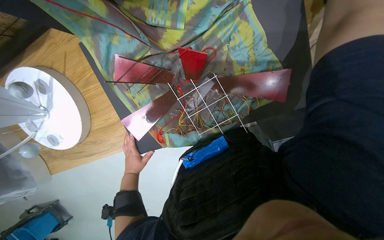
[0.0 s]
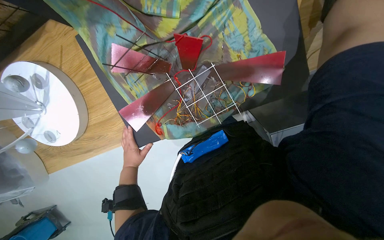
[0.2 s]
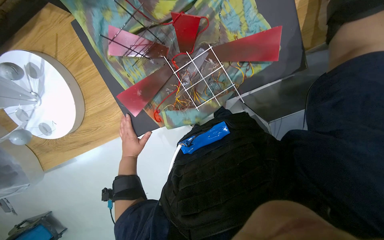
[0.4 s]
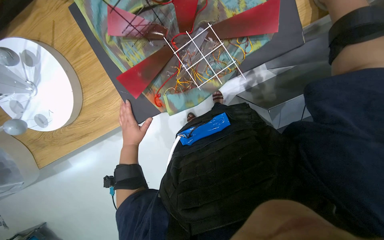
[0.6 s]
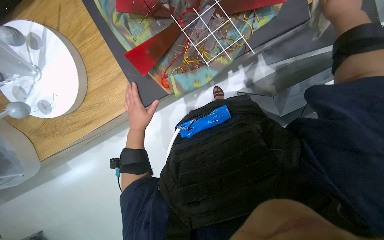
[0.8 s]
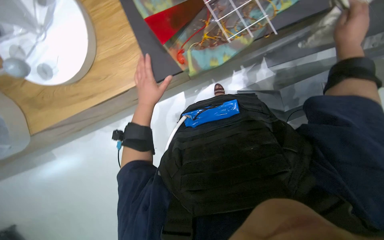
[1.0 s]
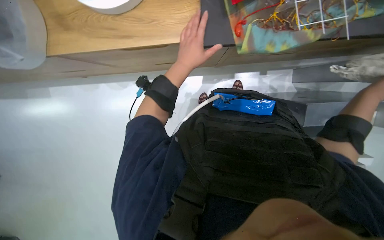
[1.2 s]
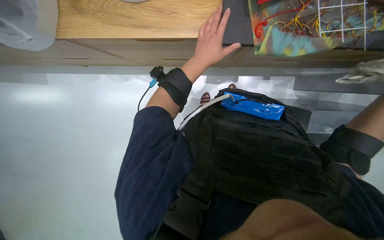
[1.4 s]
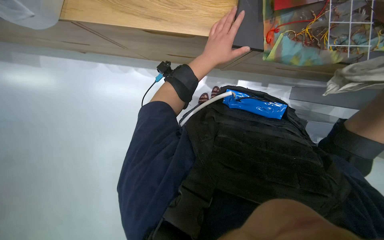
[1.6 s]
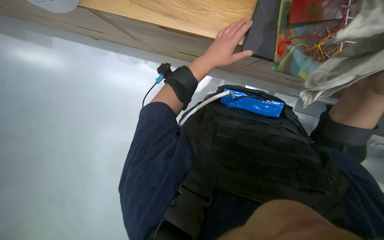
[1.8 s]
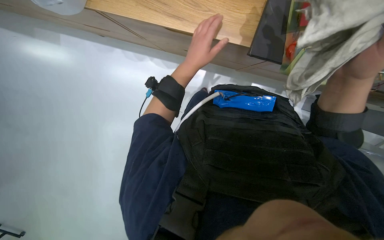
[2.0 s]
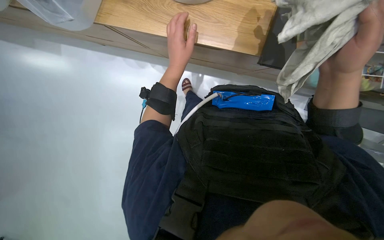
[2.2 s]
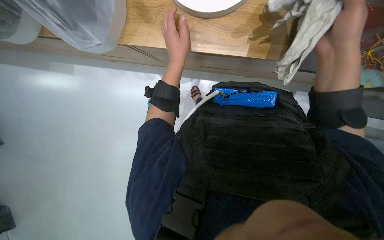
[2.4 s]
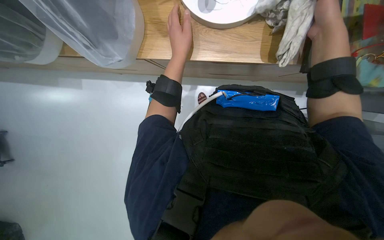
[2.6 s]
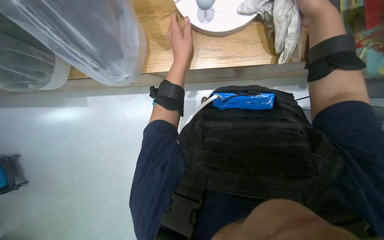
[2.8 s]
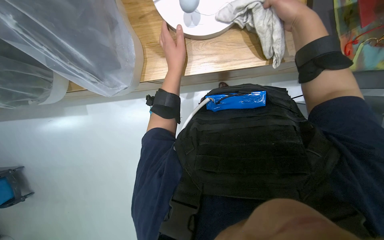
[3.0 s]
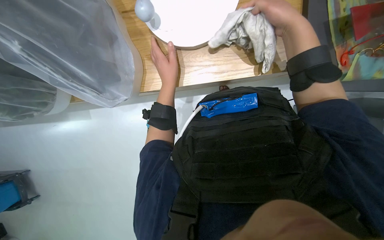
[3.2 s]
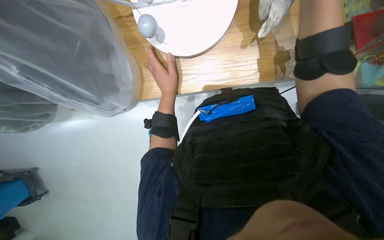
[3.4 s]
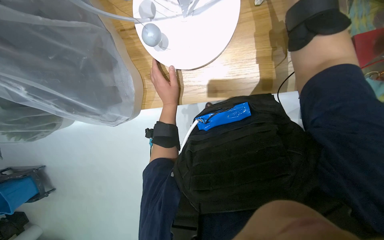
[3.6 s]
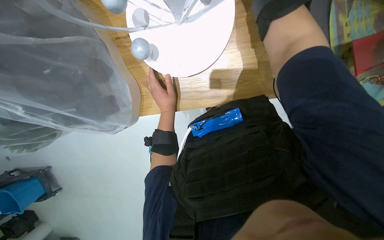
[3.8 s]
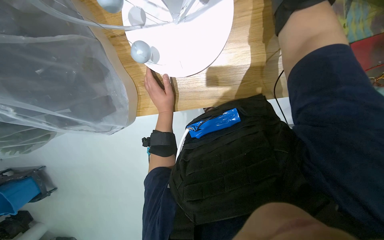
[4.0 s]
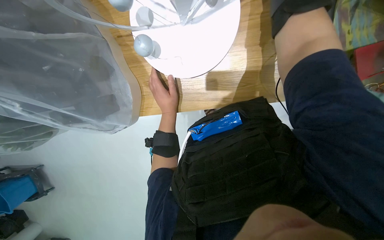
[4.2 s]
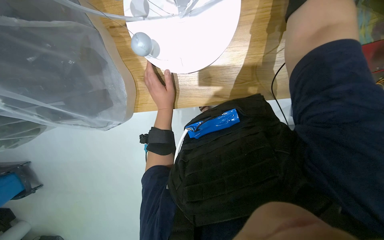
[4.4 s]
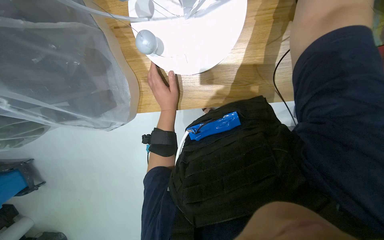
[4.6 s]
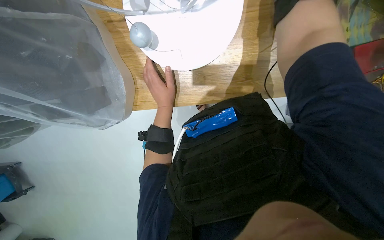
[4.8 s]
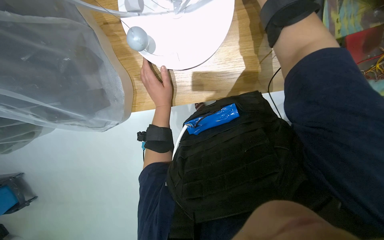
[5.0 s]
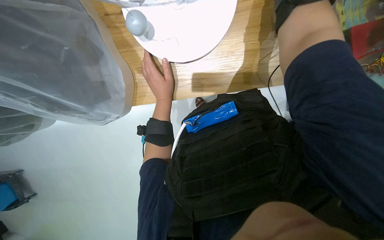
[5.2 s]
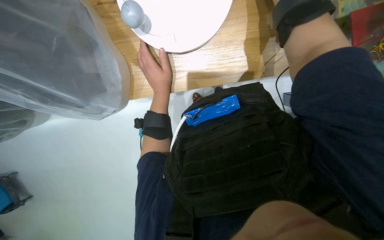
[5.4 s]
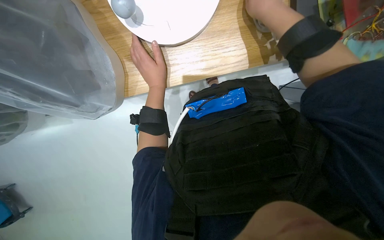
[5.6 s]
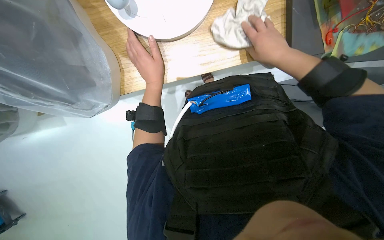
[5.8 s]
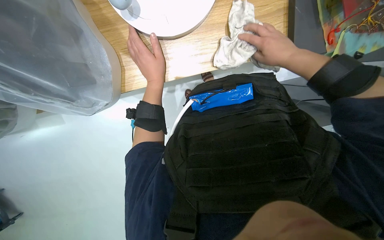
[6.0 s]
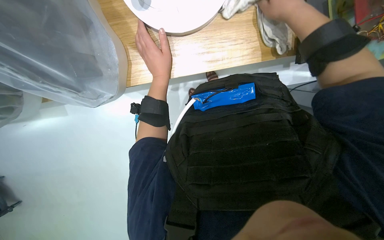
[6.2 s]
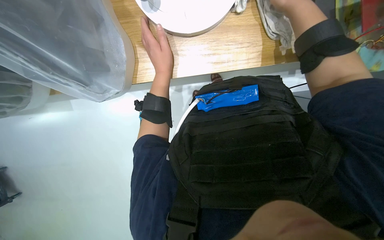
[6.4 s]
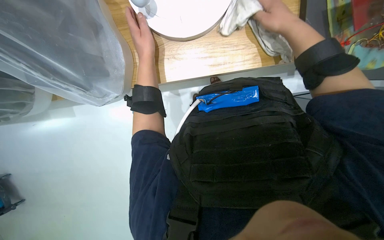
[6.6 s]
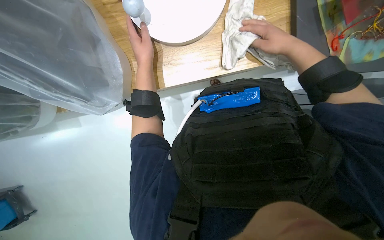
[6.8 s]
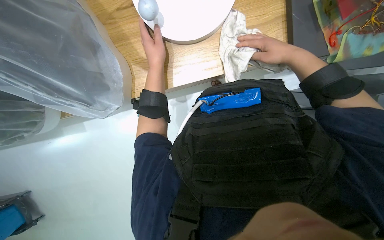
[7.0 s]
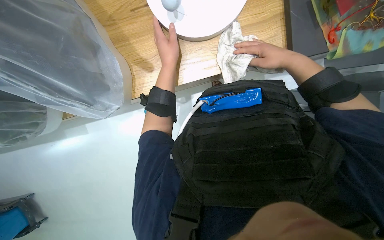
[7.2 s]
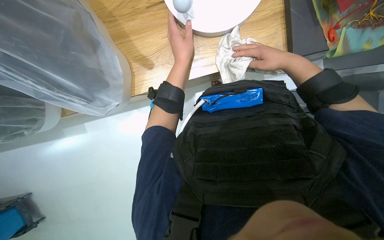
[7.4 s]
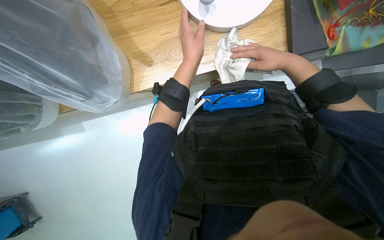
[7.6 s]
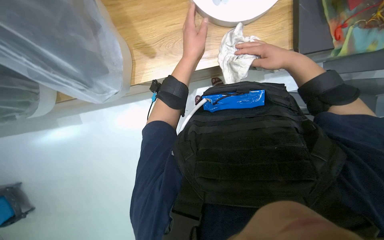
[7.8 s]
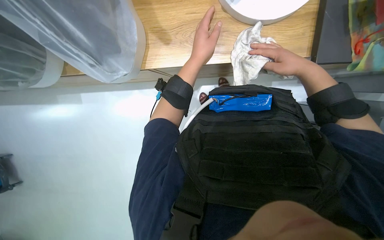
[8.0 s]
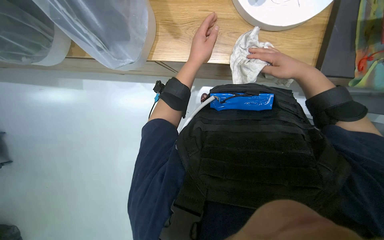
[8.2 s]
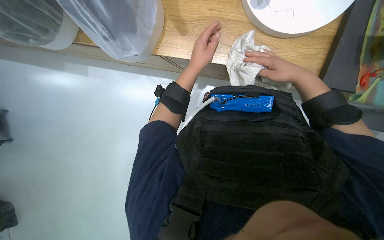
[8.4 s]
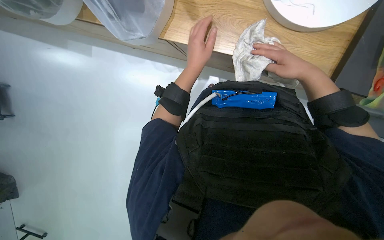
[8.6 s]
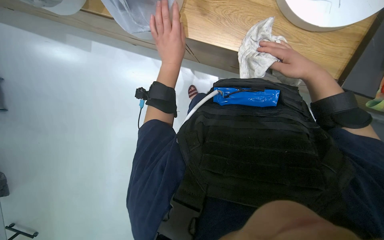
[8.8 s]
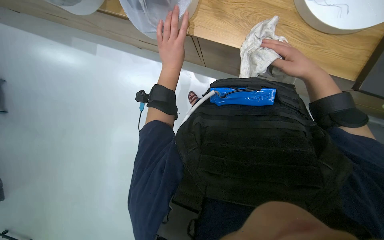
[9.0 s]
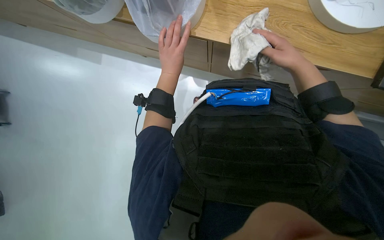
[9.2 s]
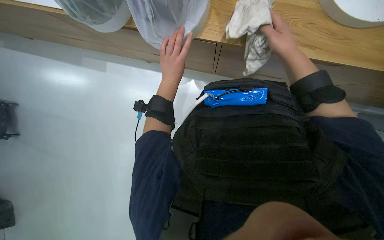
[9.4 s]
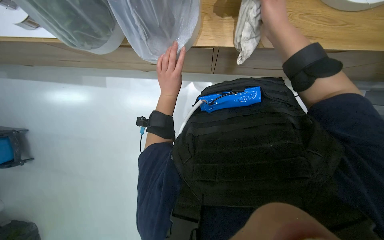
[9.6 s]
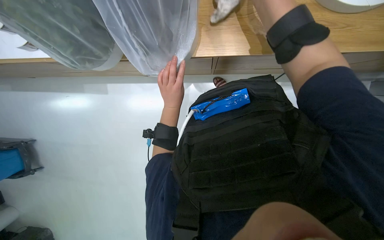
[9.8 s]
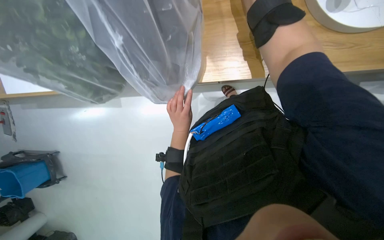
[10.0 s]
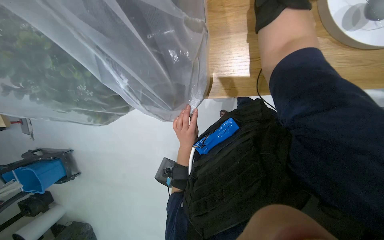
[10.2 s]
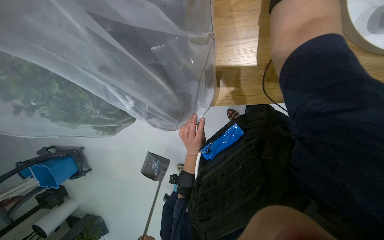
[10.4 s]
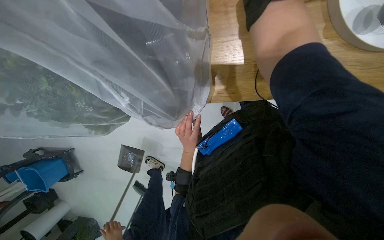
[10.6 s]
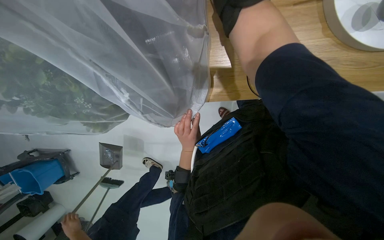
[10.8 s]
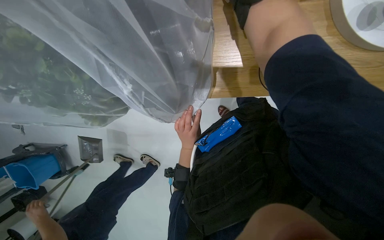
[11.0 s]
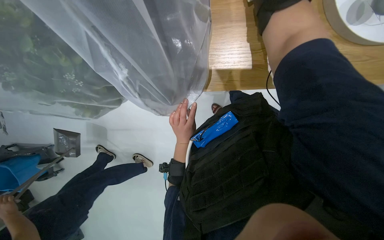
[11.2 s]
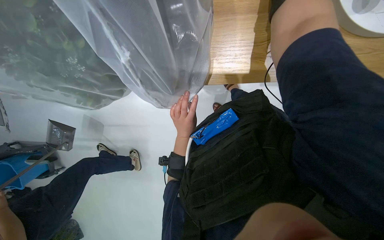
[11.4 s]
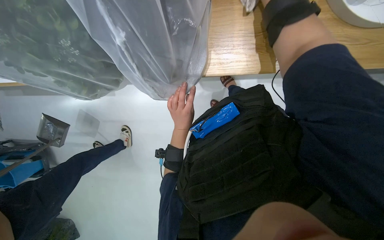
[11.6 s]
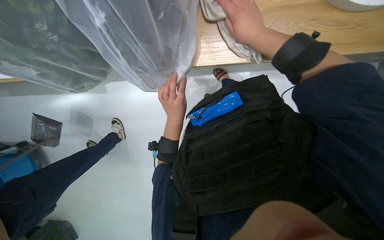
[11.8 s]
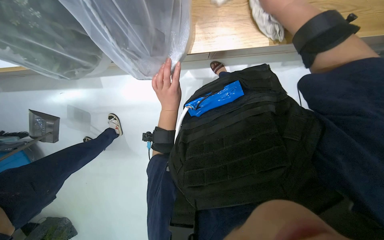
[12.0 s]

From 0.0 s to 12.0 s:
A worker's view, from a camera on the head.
Job: wiping surfaces.
The whole recording: Cleaning building model. The worker wipes the building model with a cloth, repositioning it to clean different sides.
From 0.0 s to 1.6 s: The wearer moves some 50 cm. Everything in view rotates about 25 degrees clockwise.
From 6.0 s to 7.6 s: The right hand travels nearer to the camera and back again, approximately 10 cm each way.
From 7.6 s to 9.0 s: The scene turns approximately 30 degrees clockwise in the picture. The left hand goes roughly 20 cm to the left and farther from the camera.
From 9.0 s to 10.4 s: The left hand goes approximately 20 cm down the picture.

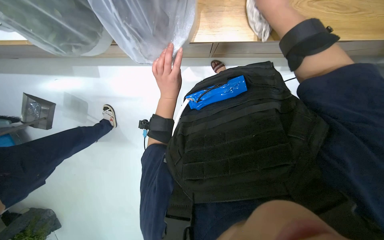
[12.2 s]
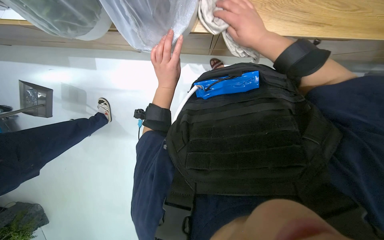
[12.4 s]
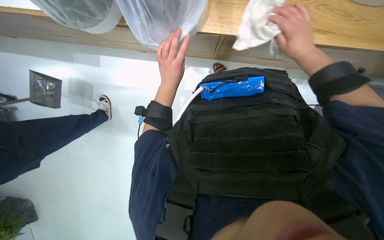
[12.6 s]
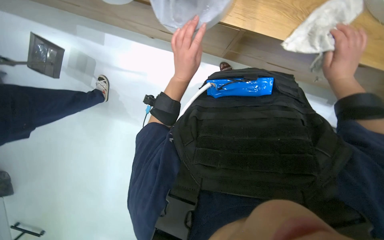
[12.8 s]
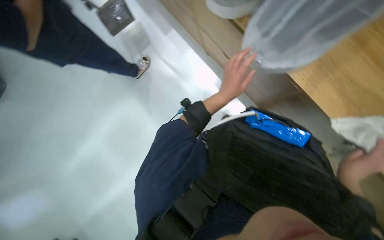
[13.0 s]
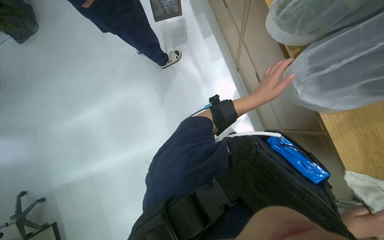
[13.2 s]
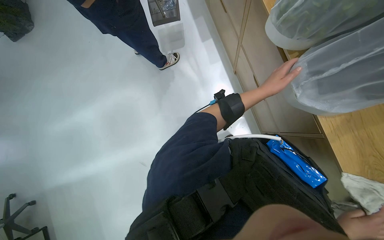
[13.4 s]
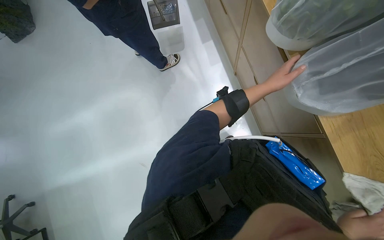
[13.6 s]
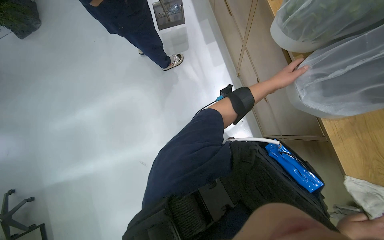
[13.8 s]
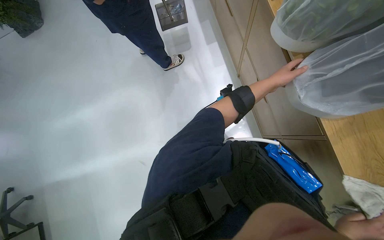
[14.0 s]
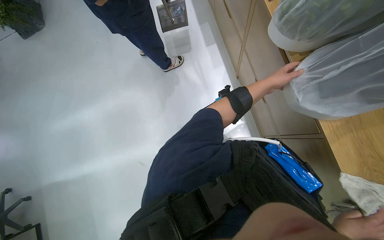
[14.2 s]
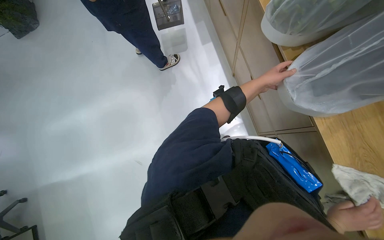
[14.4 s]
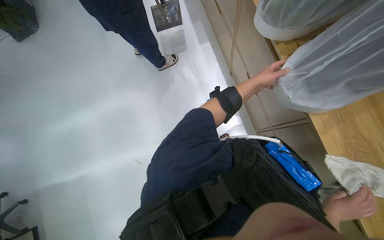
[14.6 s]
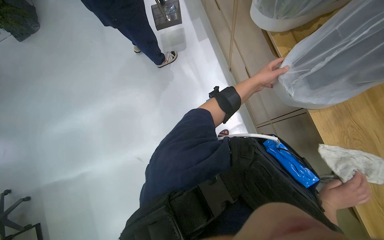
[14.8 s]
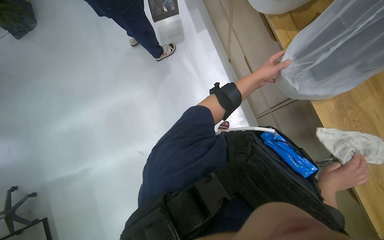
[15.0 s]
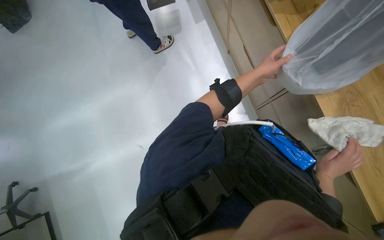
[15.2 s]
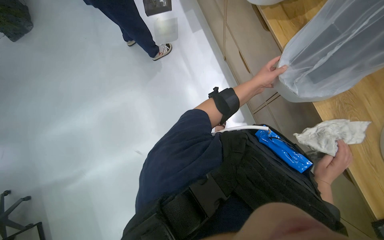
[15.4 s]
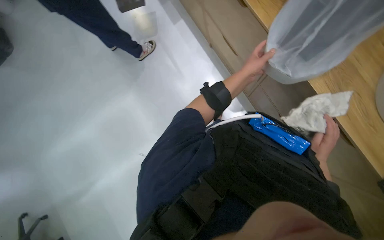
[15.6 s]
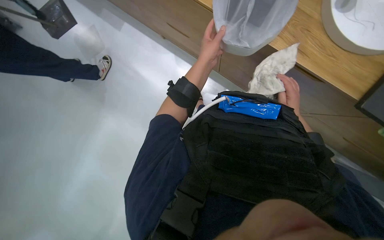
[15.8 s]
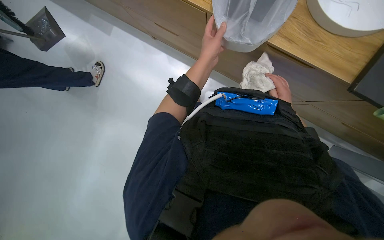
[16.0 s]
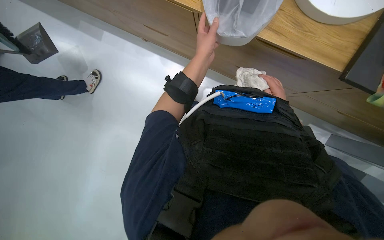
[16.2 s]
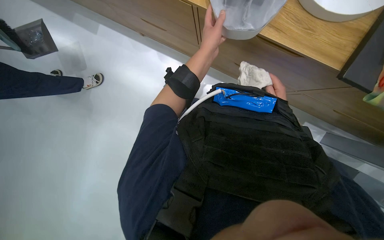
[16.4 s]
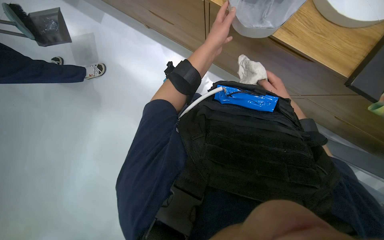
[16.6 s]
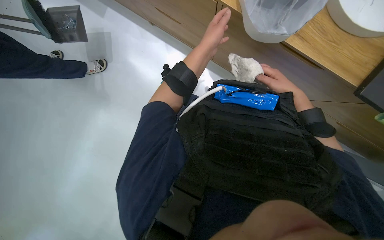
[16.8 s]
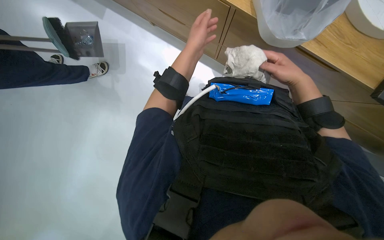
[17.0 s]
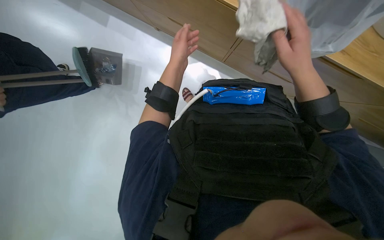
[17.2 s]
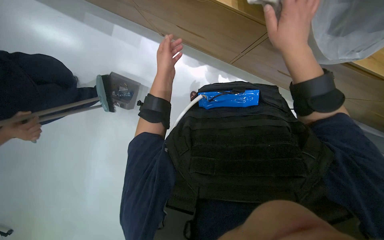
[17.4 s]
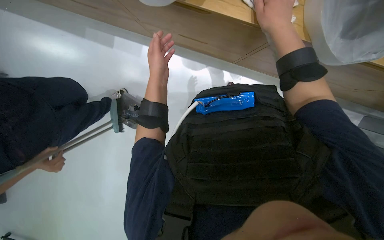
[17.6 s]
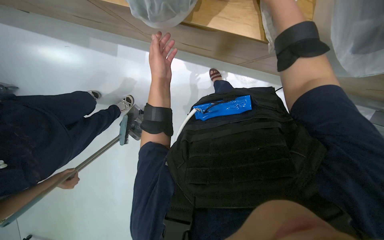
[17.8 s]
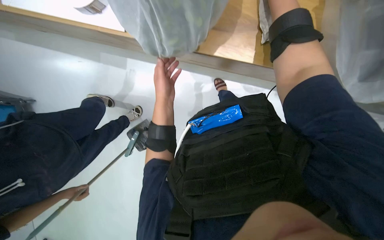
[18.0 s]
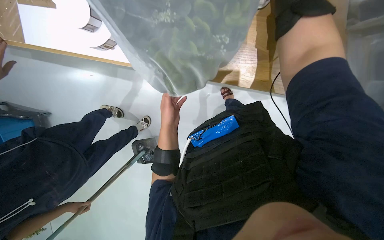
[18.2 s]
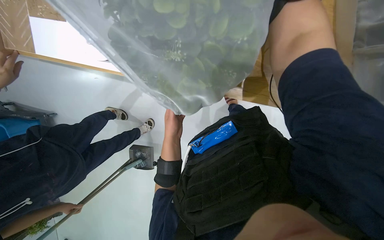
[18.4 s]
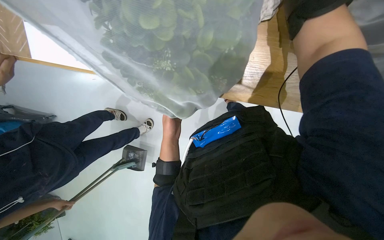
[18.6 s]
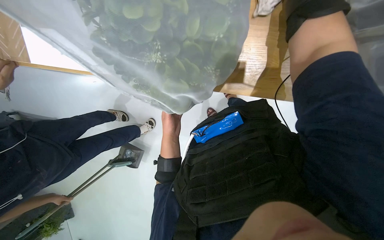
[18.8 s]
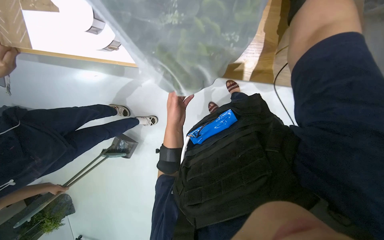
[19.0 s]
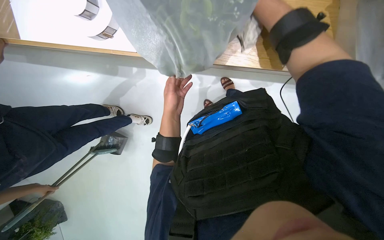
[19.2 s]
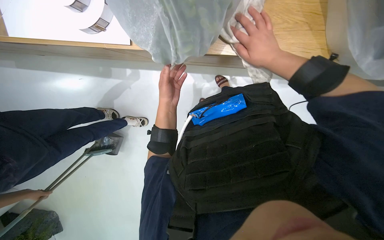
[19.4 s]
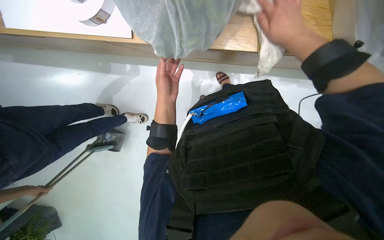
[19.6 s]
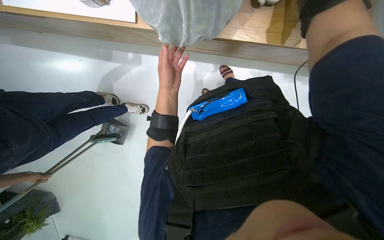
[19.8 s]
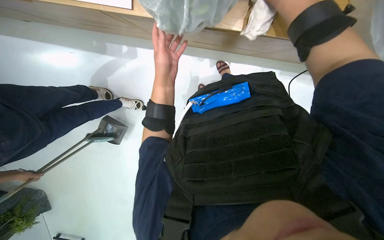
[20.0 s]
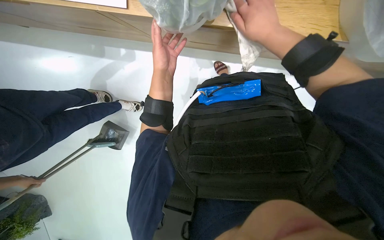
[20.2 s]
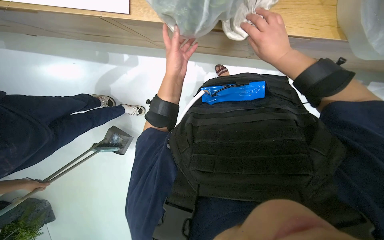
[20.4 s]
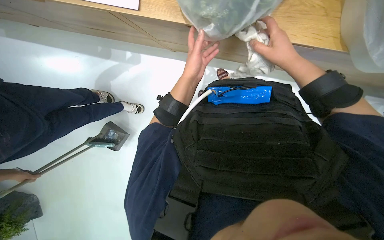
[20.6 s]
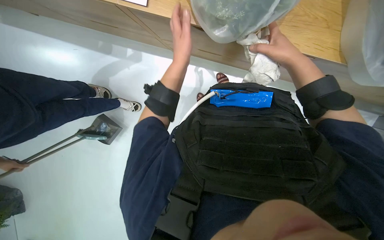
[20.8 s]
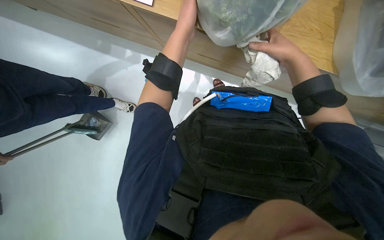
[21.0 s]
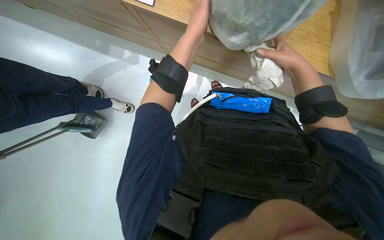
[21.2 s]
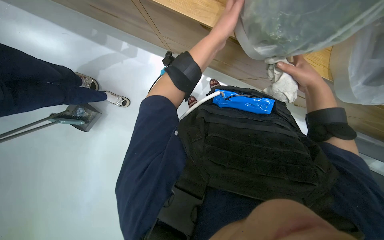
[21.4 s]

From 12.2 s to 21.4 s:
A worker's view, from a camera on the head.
Job: wiping surfaces.
The whole recording: Cleaning building model. The worker wipes the building model with a cloth, repositioning it to clean different sides.
From 12.2 s to 13.8 s: The scene turns approximately 50 degrees clockwise in the picture.
From 19.8 s to 21.4 s: The right hand goes approximately 20 cm farther from the camera and to the right; the left hand shifts roughly 10 cm nearer to the camera and to the right.
